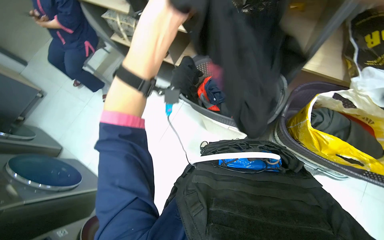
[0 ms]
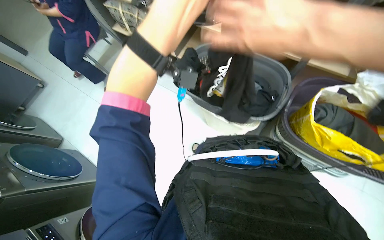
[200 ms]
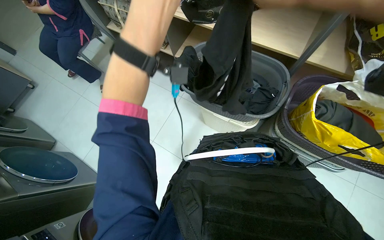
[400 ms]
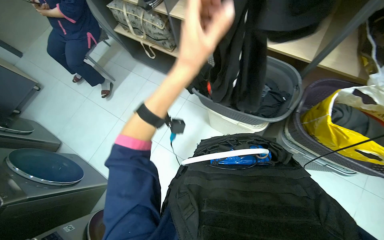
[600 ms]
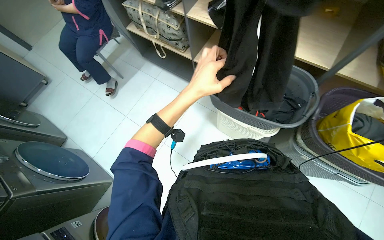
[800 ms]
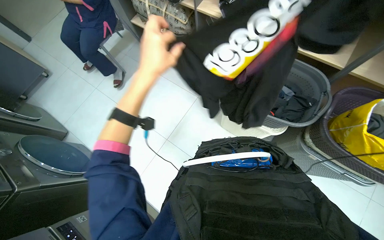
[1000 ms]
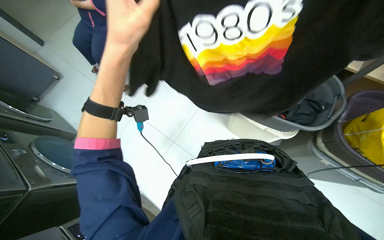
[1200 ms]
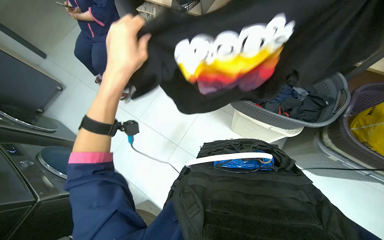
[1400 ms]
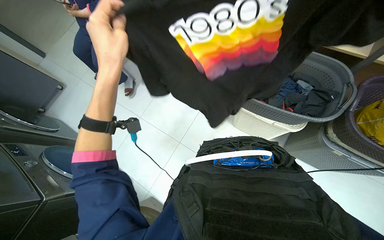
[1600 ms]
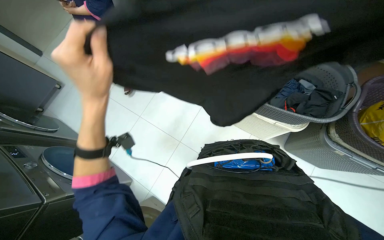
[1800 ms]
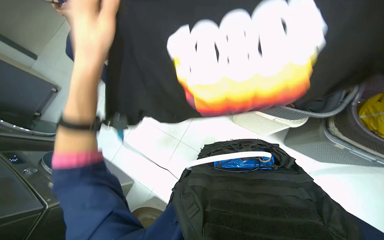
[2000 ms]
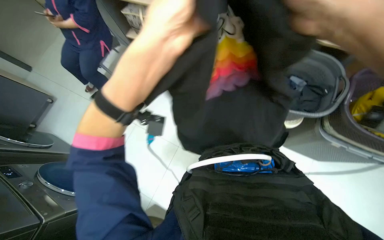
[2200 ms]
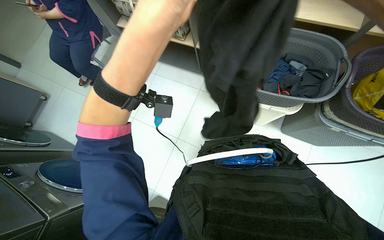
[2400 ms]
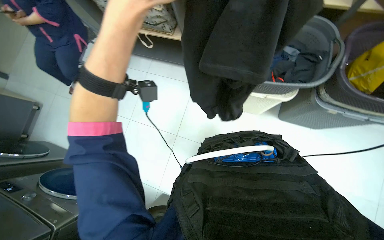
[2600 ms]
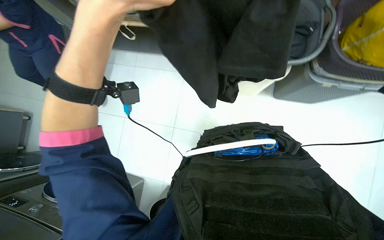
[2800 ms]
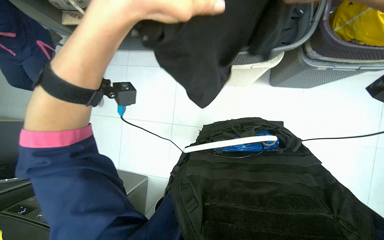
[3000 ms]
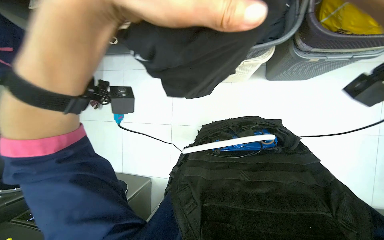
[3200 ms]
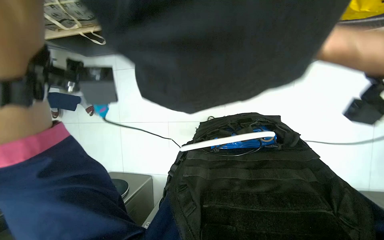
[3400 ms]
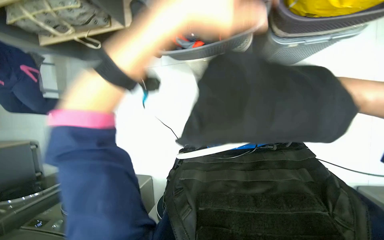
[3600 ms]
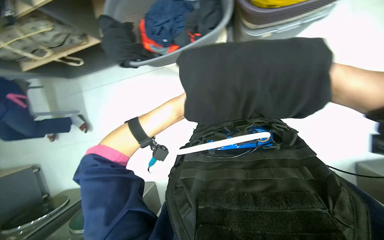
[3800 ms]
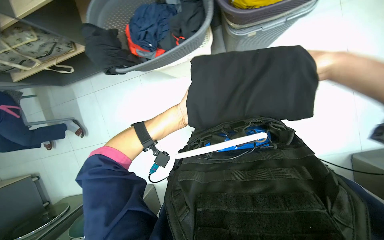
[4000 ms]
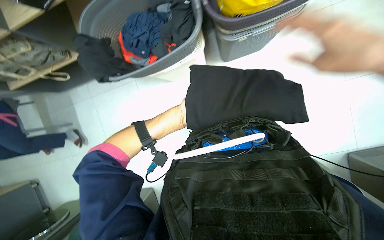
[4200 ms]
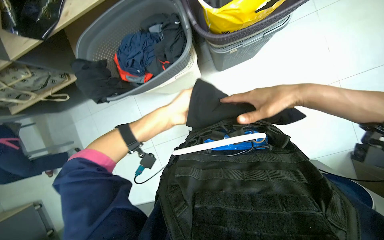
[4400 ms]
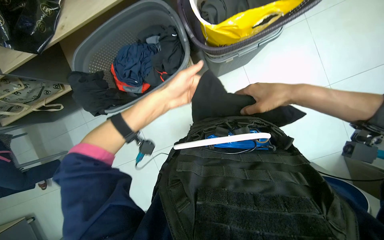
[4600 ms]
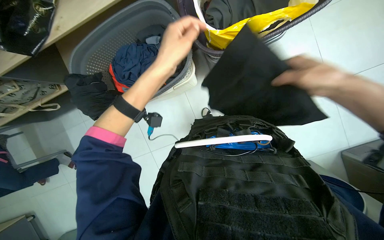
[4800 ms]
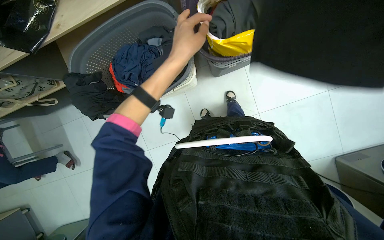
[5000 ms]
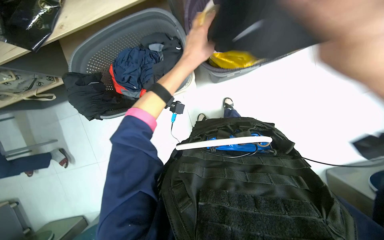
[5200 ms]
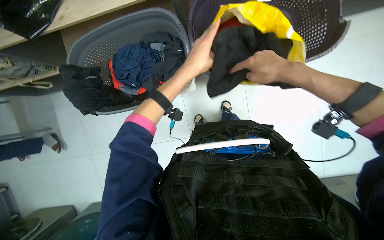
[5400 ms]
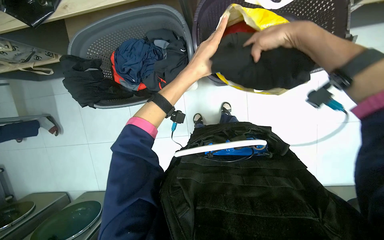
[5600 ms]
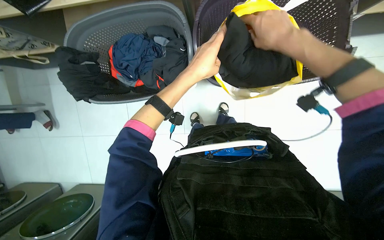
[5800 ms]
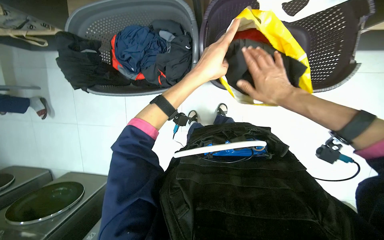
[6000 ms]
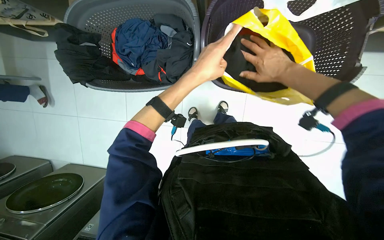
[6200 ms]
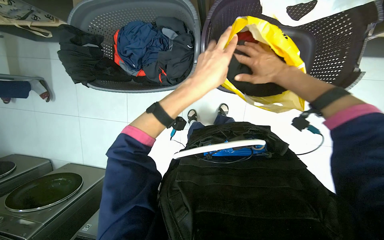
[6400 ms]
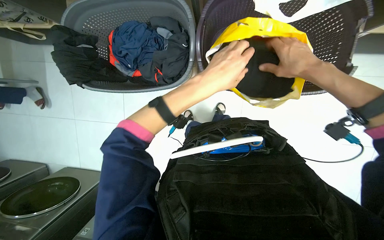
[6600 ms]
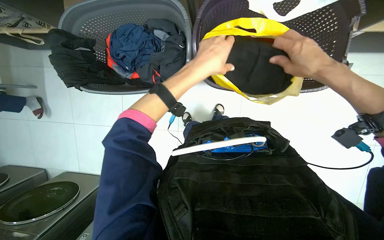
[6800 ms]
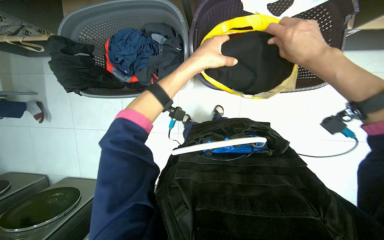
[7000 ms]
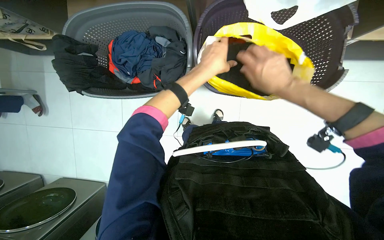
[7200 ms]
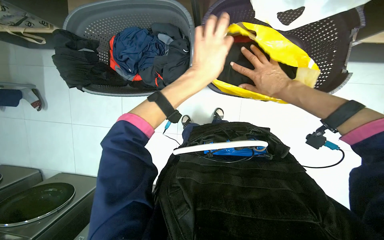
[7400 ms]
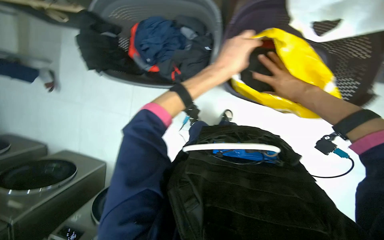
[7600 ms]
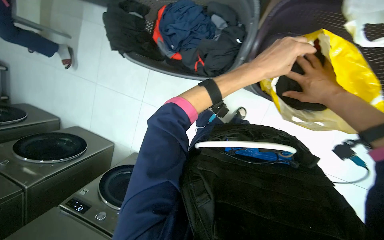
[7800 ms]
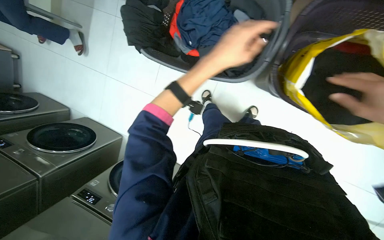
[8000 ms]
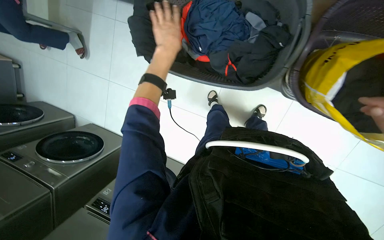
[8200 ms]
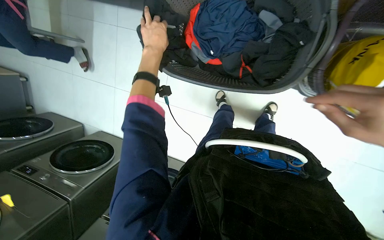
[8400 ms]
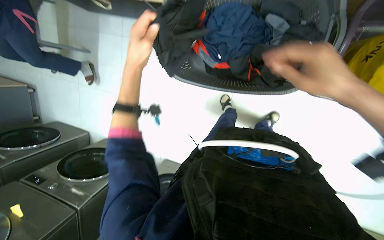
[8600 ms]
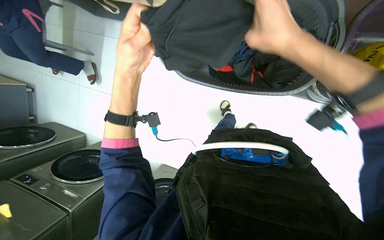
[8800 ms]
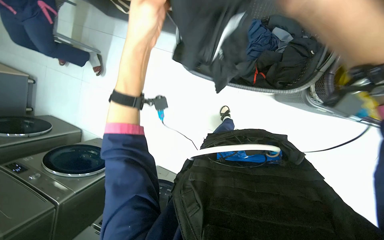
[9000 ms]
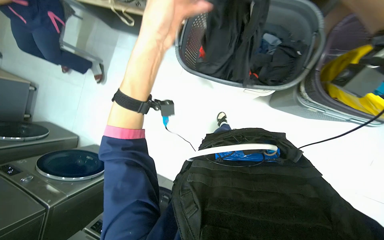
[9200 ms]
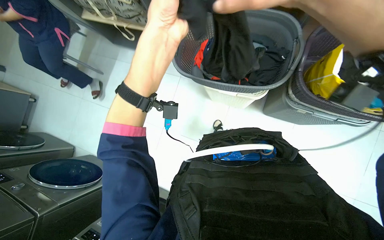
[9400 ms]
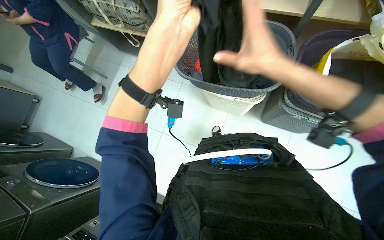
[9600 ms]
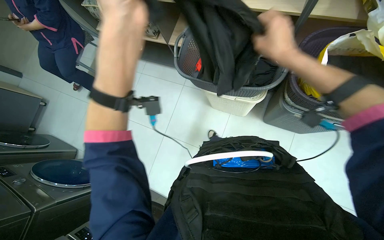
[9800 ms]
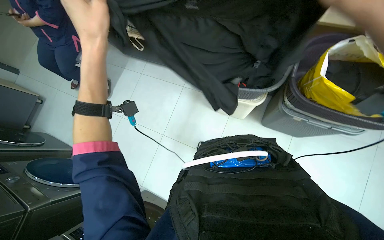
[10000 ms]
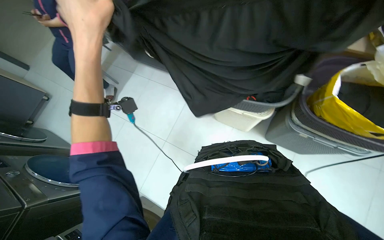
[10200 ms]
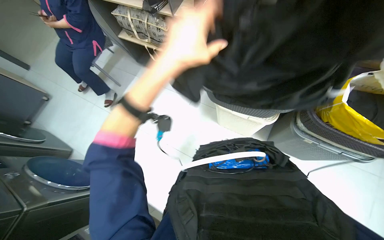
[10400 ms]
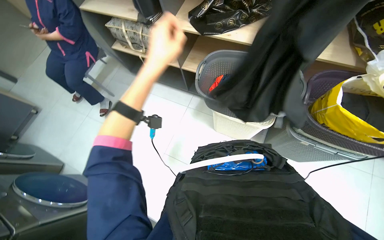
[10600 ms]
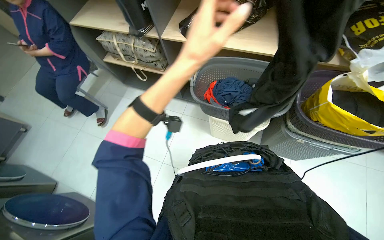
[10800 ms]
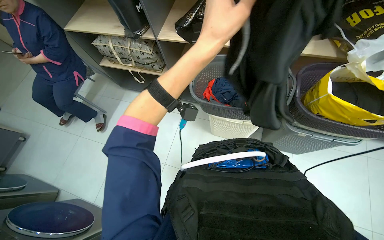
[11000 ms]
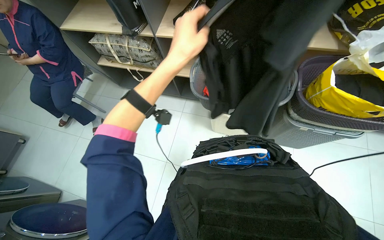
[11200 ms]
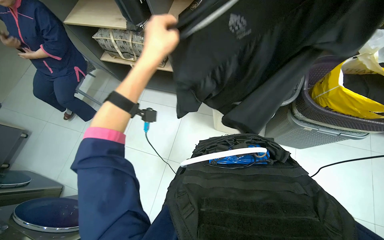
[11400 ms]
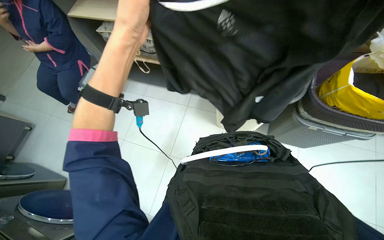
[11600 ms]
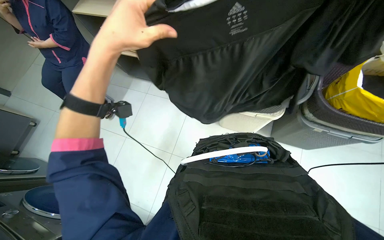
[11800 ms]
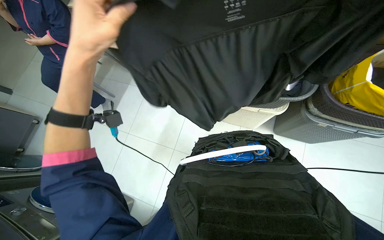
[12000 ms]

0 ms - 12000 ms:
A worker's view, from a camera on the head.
Job: managing laundry.
The whole recording: Sorting and packing laundry into bags. The worker sorts and places clean clothes into different bags and baskets.
0 ms - 1600 ms: The left hand goes approximately 35 cm to the left, and travels farther from the camera and back again, roughly 15 cm each way.
1600 ms - 3000 ms: Everything in view rotates roughly 25 degrees counterclockwise.
7600 ms - 9000 ms: The left hand travels to the left by roughly 50 cm.
9000 ms - 10400 ms: The wearer looks roughly 20 degrees further upward. The left hand moves down the picture, some 20 cm.
10400 ms - 12000 ms: The left hand travels to the left by roughly 15 cm.

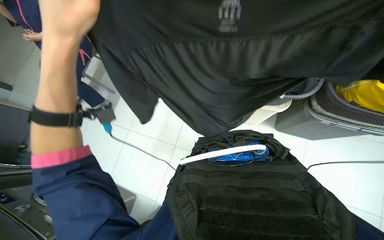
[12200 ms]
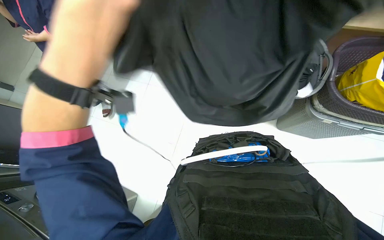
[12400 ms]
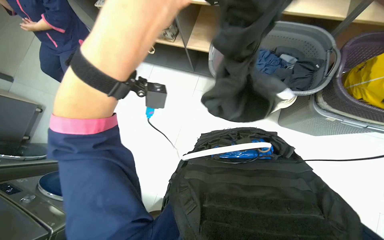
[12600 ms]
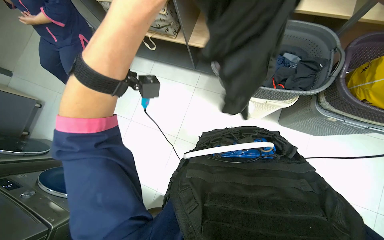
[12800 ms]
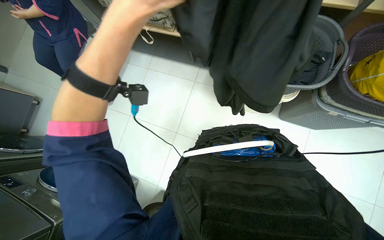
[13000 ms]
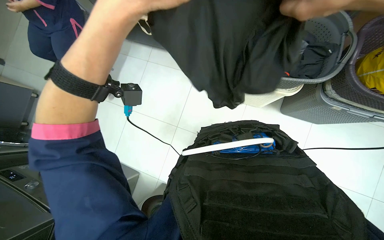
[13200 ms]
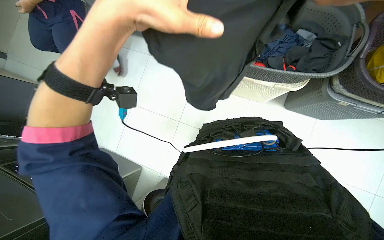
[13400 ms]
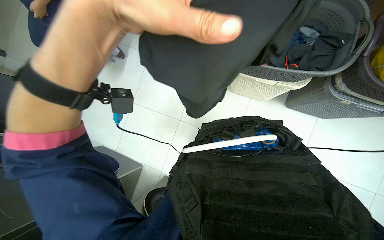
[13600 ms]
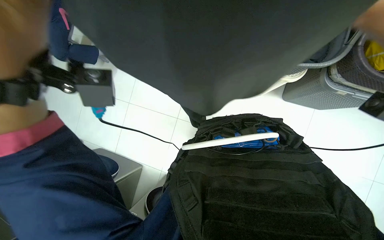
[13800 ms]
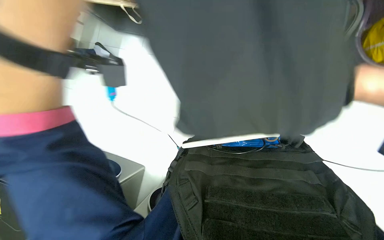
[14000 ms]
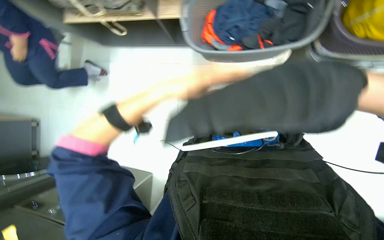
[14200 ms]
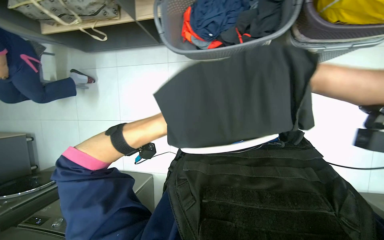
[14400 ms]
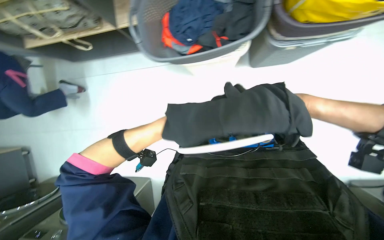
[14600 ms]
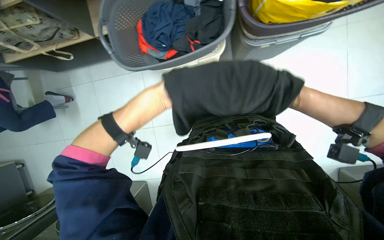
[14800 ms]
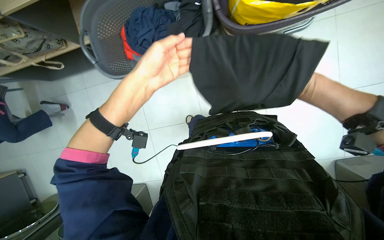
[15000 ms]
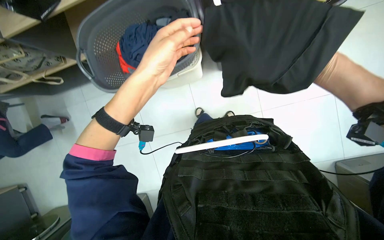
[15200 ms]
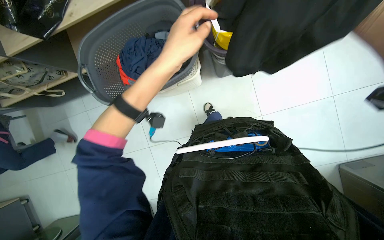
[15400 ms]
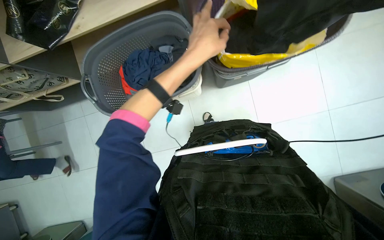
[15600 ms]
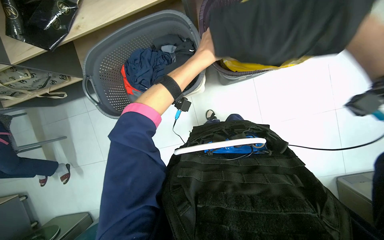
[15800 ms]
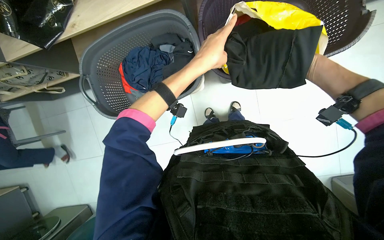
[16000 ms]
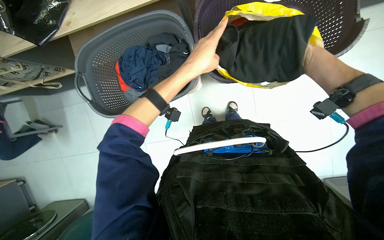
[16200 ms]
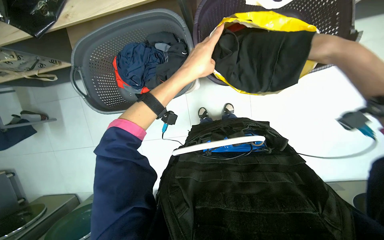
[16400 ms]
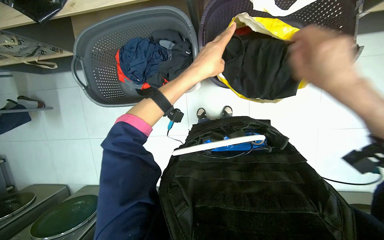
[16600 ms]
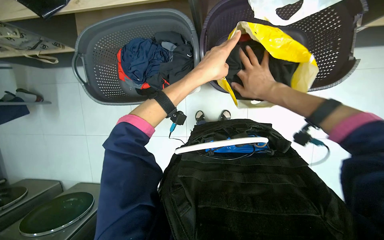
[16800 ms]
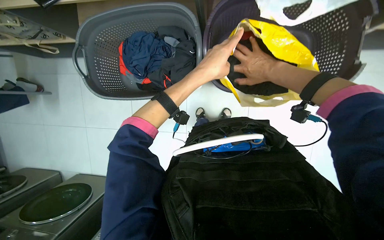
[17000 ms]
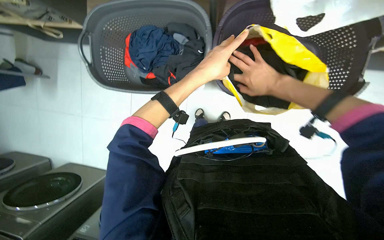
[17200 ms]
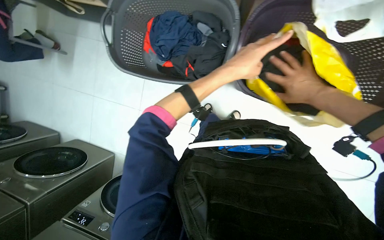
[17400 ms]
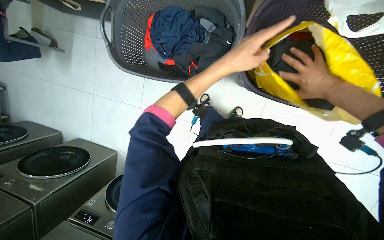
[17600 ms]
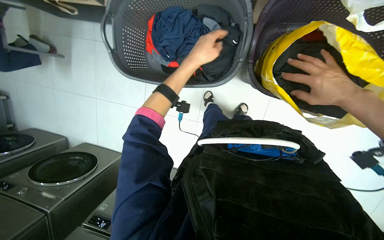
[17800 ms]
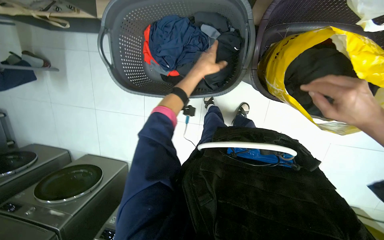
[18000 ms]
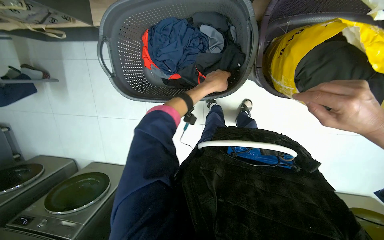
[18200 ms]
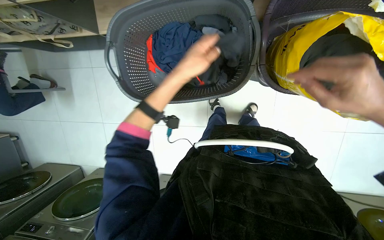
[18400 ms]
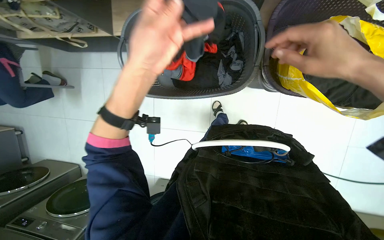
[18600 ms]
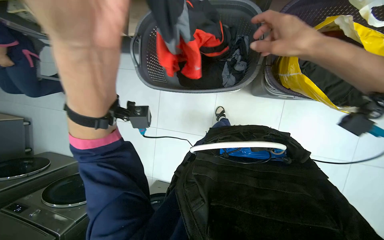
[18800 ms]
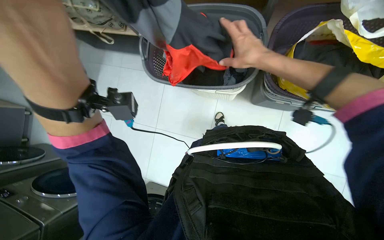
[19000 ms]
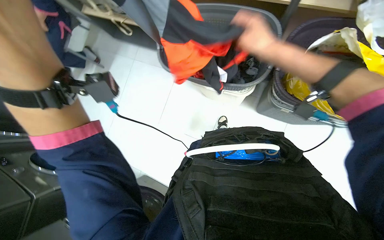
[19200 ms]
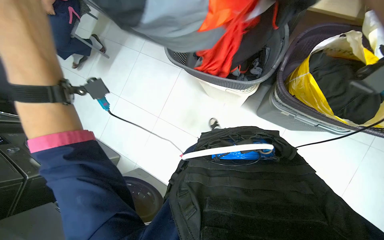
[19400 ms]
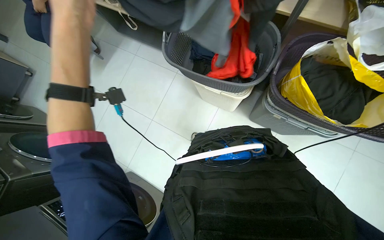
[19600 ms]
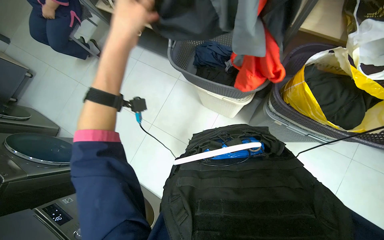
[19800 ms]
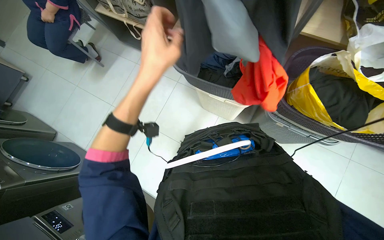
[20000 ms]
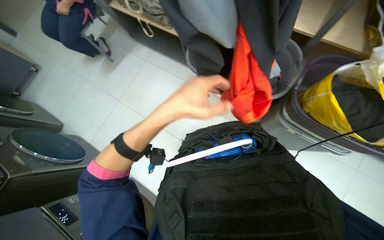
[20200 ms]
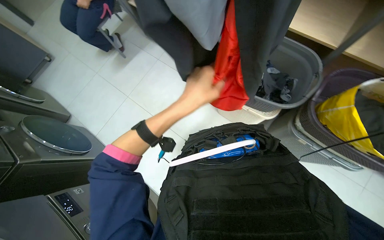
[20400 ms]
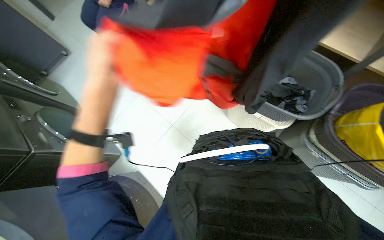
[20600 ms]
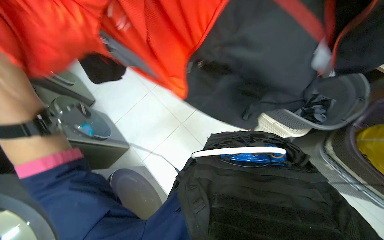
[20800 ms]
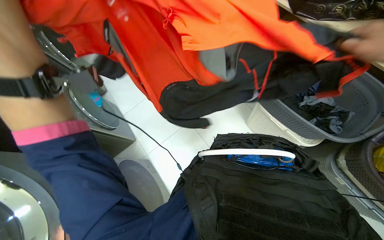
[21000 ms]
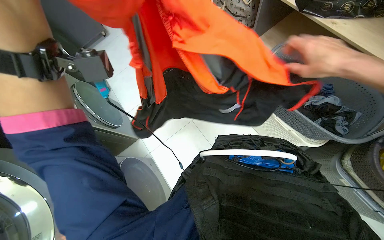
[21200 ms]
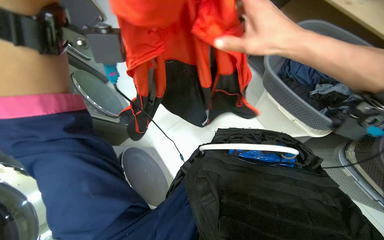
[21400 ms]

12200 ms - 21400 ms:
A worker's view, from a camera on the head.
Job: managing laundry.
The whole recording: Sorting and packing laundry into bags. The worker sorts and places clean clothes into different bags and baskets.
12200 ms - 13800 ms: The view tilts about 15 degrees downward. The left hand goes approximately 15 cm to the right.
15200 ms - 16800 ms: The left hand heads to the right, covering about 10 cm.
16800 ms - 18400 ms: The left hand is displaced to the left by roughly 20 cm, and goes farther from the camera and returns, about 15 cm each way.
18400 ms - 19800 ms: The wearer looks approximately 15 degrees further upward. Everything in view rotates approximately 30 degrees clockwise.
